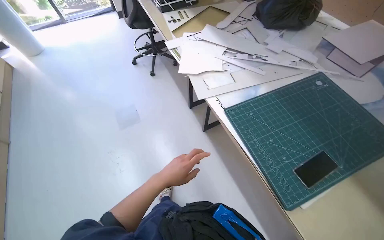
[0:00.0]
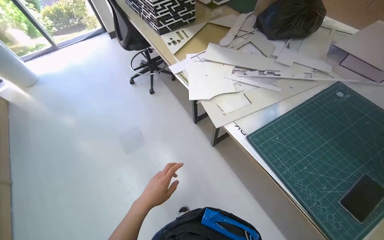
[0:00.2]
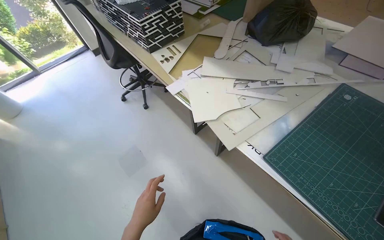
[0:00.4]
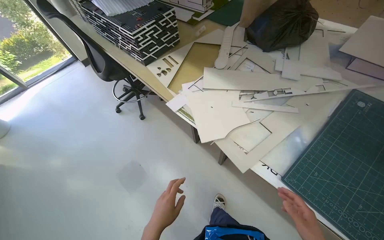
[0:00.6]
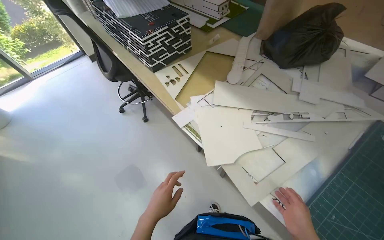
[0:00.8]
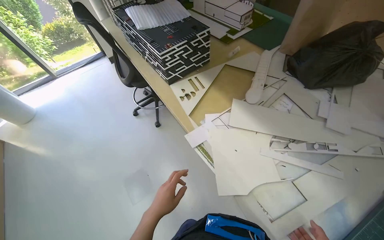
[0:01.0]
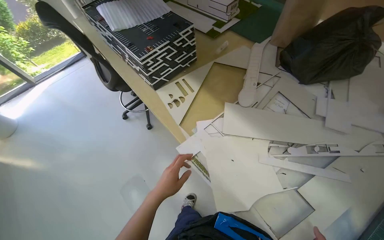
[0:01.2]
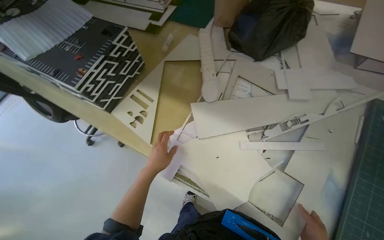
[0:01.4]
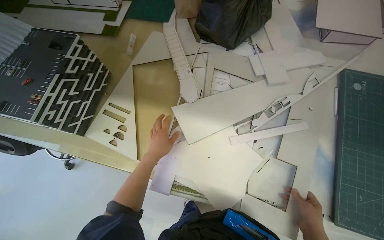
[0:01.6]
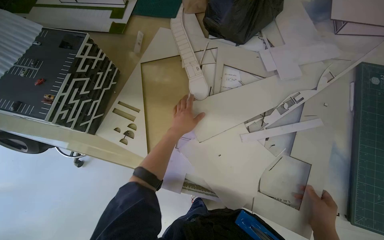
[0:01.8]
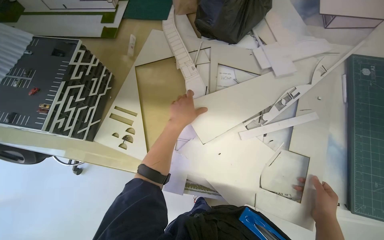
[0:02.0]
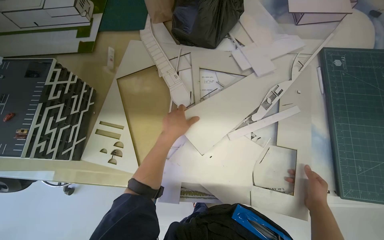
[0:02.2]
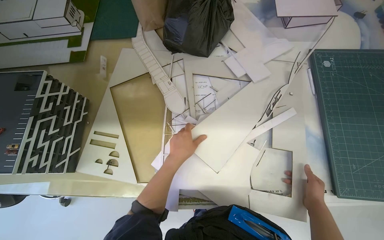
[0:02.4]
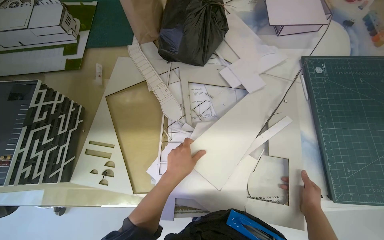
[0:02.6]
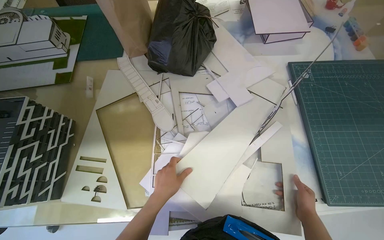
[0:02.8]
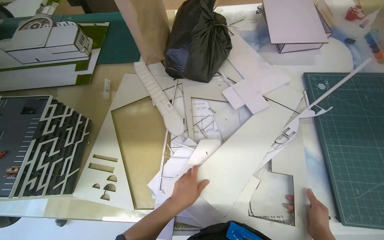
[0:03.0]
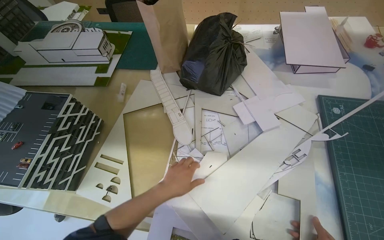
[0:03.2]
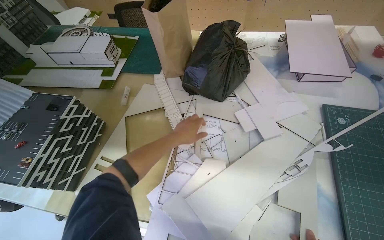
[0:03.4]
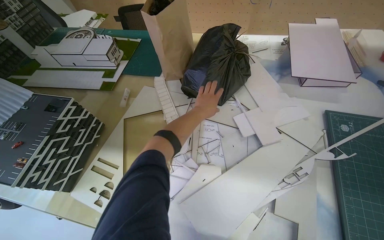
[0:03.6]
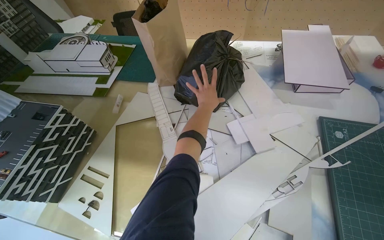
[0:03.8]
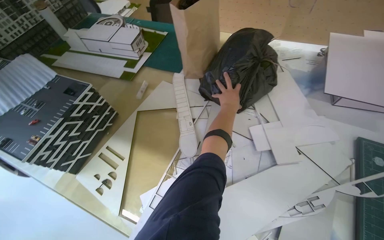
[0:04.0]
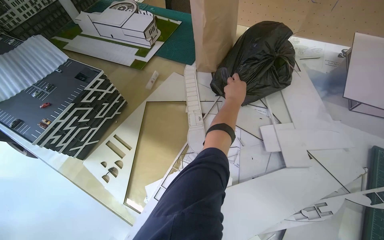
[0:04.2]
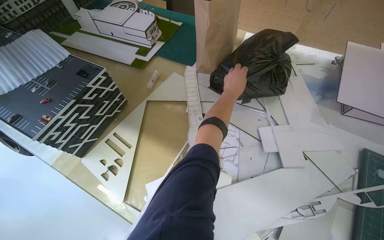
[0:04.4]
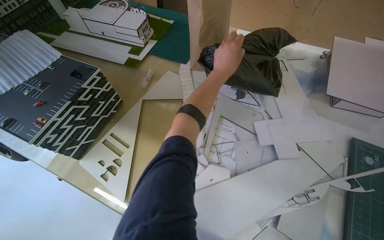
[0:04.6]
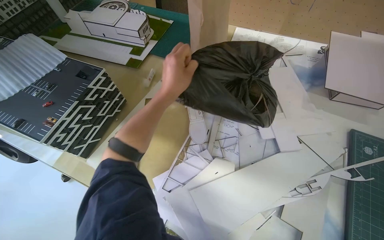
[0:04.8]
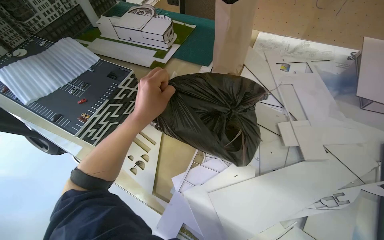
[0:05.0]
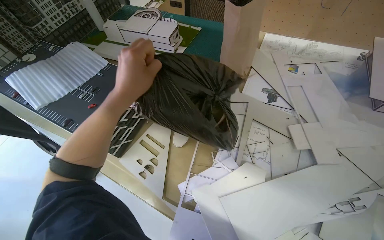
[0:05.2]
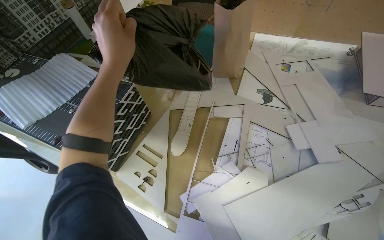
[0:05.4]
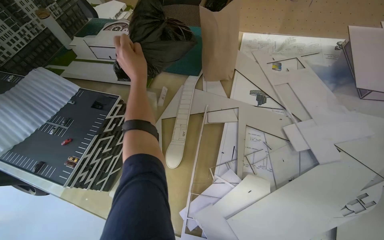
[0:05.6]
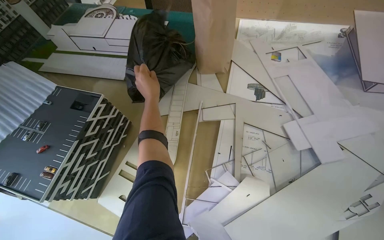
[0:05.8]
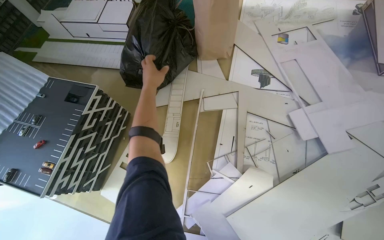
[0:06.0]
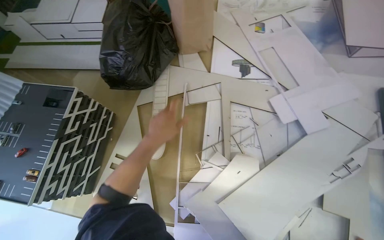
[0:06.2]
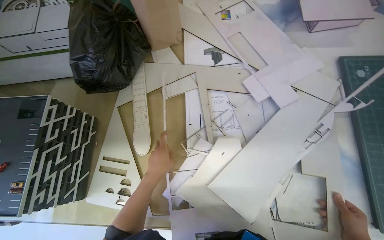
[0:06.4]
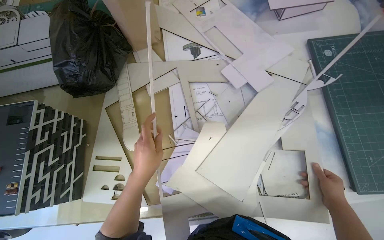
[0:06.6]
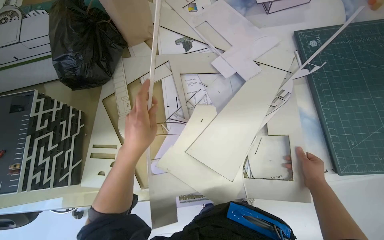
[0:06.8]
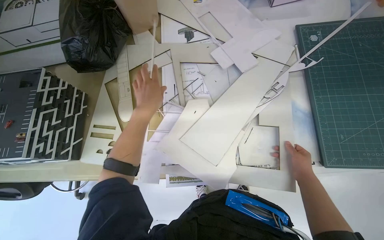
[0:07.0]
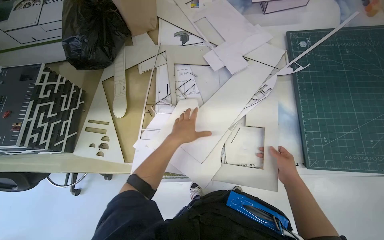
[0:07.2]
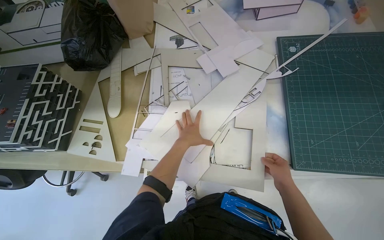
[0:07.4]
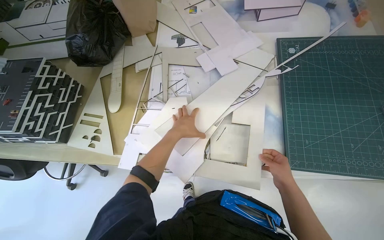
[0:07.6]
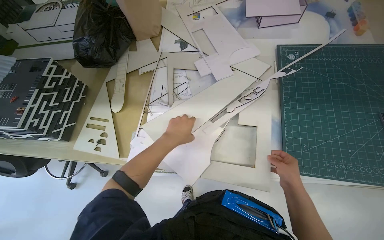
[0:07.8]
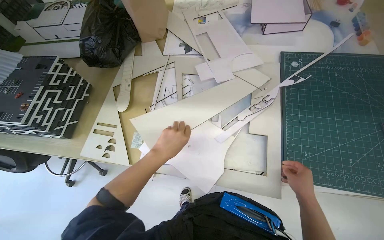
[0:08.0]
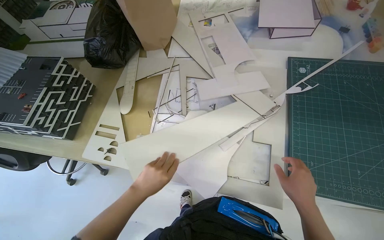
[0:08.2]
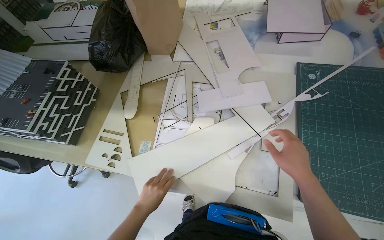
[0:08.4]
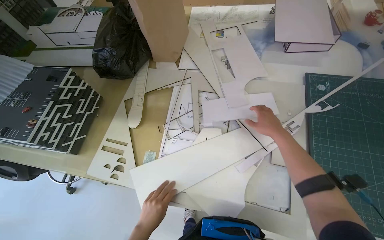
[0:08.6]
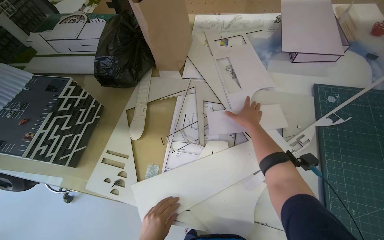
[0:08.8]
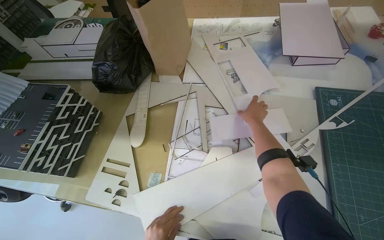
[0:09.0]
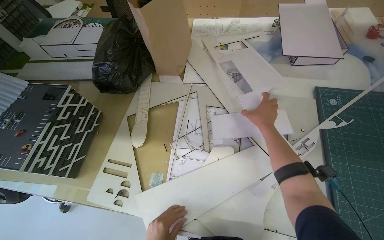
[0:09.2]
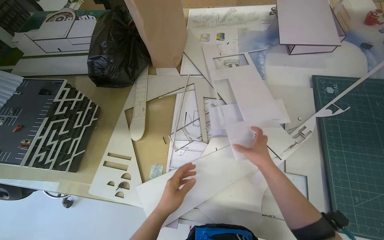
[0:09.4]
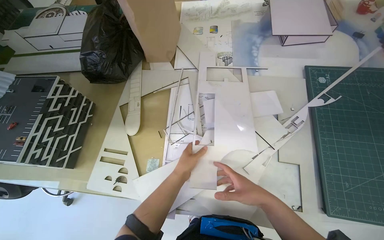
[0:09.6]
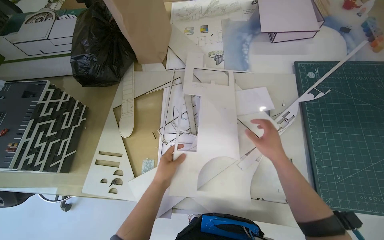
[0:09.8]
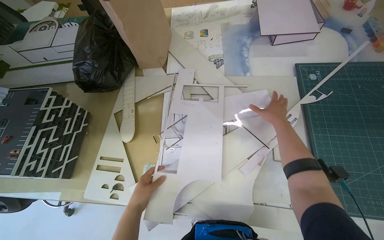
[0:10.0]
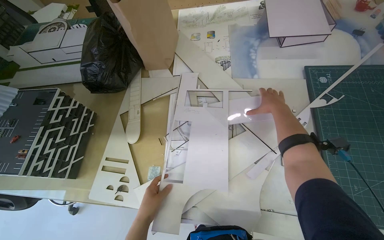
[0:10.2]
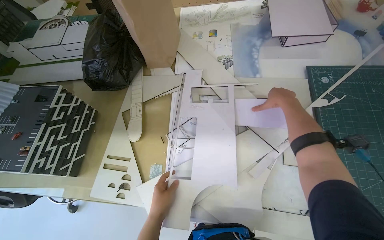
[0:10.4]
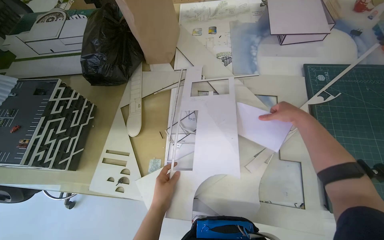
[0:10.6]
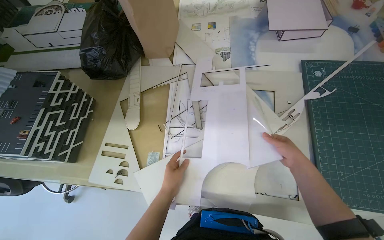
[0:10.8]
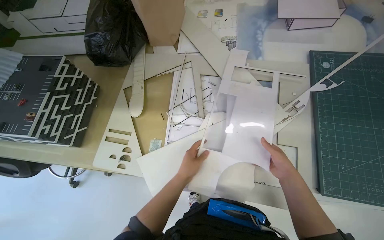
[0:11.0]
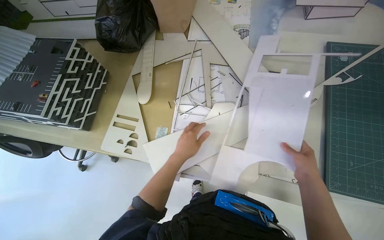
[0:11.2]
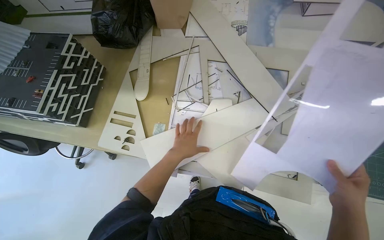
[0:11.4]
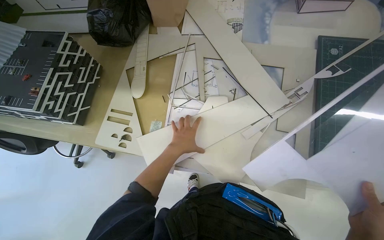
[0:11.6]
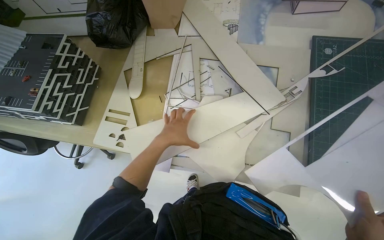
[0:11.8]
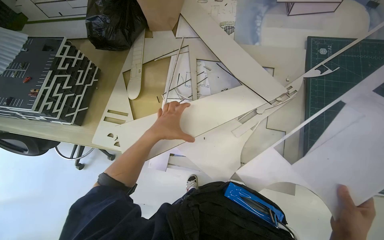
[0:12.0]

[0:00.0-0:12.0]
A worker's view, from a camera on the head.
Job: organizing items.
The whole recording: Sorting and arranging paper cutouts. The worker sorts and arranges various paper cutouts on the table, examining them for assembly.
0:00.0 to 0:01.6: The head travels about 80 cm. The head rotates roughly 50 degrees to the right.
0:01.6 to 0:03.0: The left hand is displaced to the right by about 10 cm.
0:03.0 to 0:04.4: The wearer looks about 25 degrees further to the left. The left hand moves up the picture, about 40 cm.
0:04.4 to 0:06.0: The left hand is displaced to the left by approximately 30 cm.
0:06.0 to 0:07.6: The camera travels about 40 cm.
0:07.6 to 0:09.0: The right hand travels up the picture and farther from the camera by approximately 40 cm.
0:09.0 to 0:10.4: The right hand goes some 10 cm to the right, and moves about 30 cm down the picture and comes back.

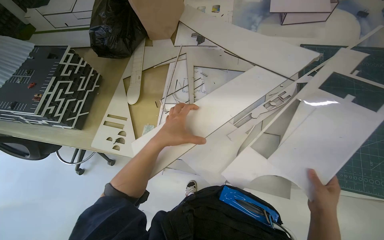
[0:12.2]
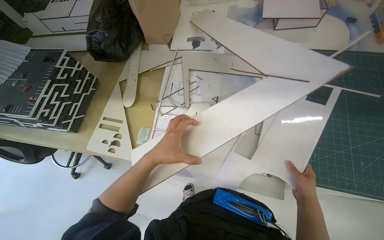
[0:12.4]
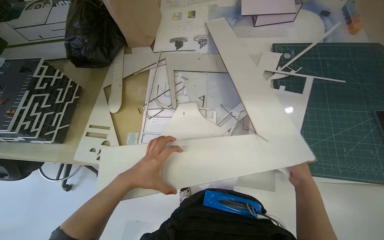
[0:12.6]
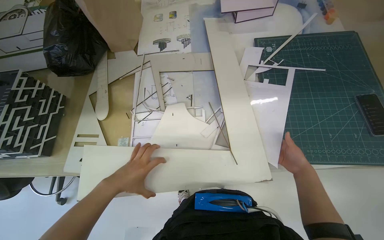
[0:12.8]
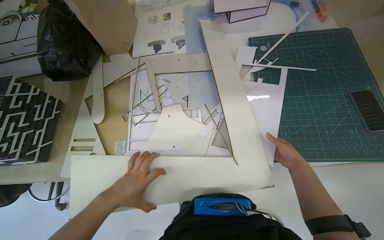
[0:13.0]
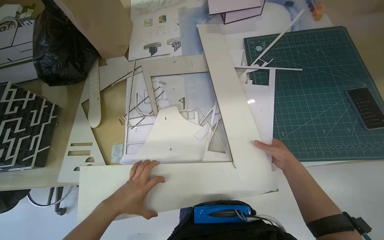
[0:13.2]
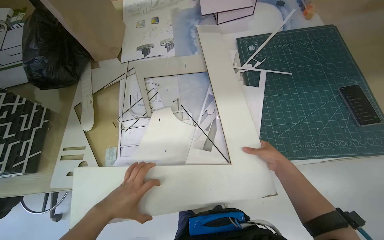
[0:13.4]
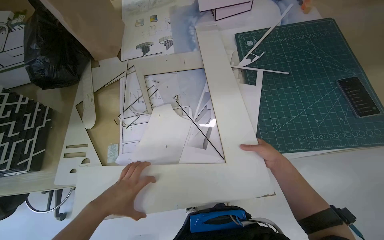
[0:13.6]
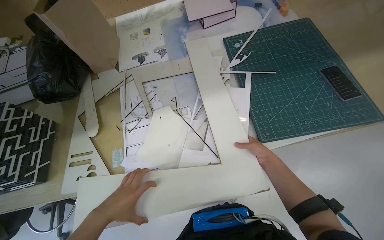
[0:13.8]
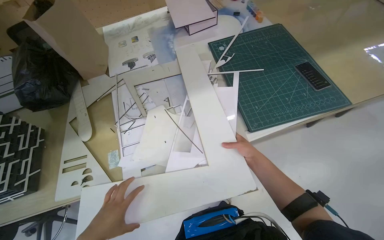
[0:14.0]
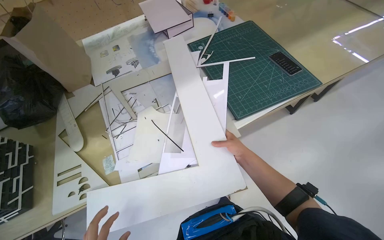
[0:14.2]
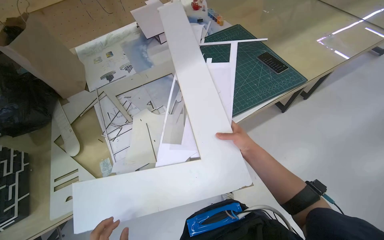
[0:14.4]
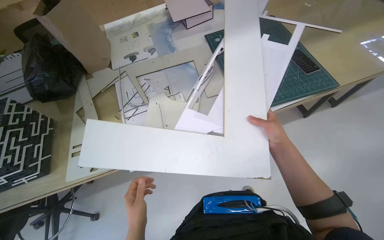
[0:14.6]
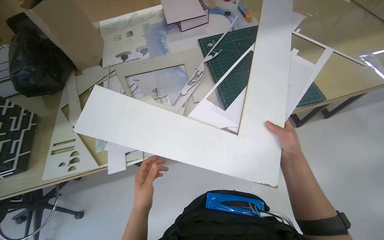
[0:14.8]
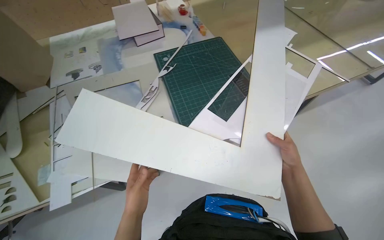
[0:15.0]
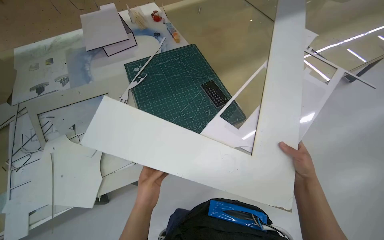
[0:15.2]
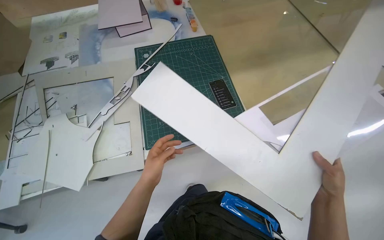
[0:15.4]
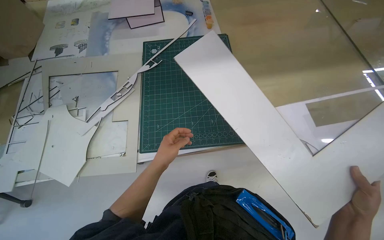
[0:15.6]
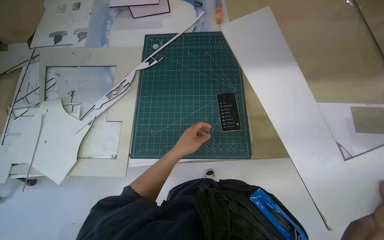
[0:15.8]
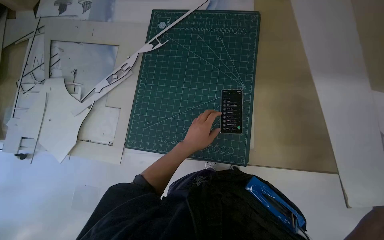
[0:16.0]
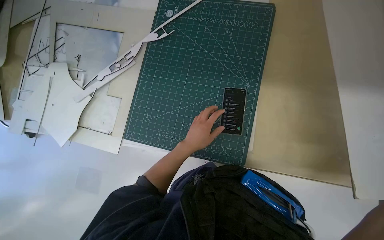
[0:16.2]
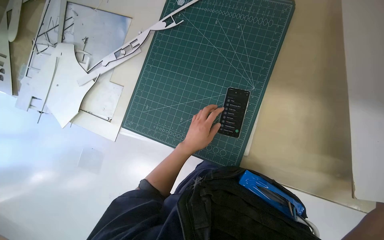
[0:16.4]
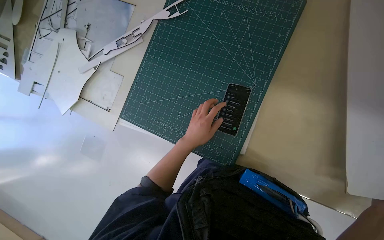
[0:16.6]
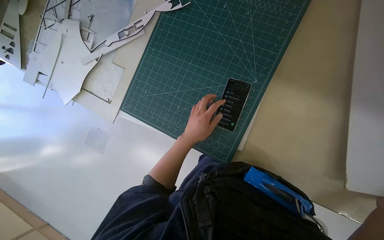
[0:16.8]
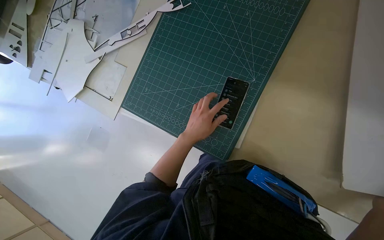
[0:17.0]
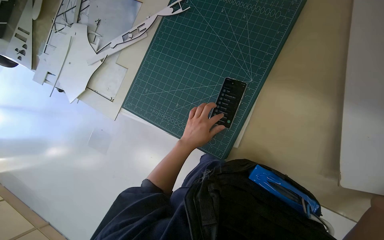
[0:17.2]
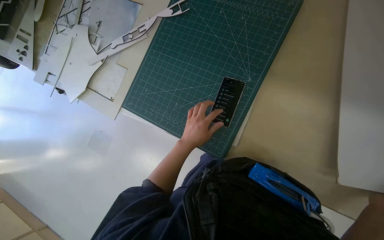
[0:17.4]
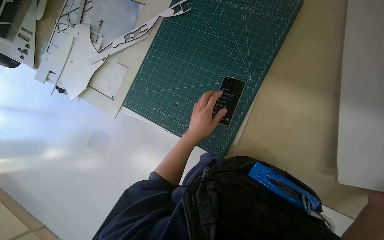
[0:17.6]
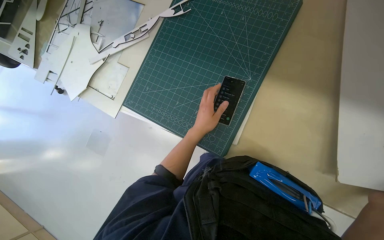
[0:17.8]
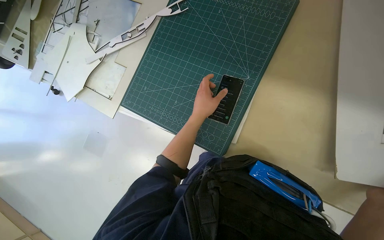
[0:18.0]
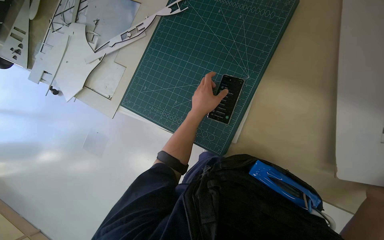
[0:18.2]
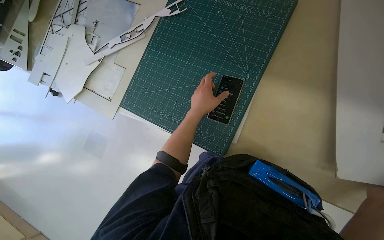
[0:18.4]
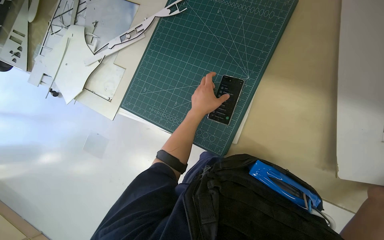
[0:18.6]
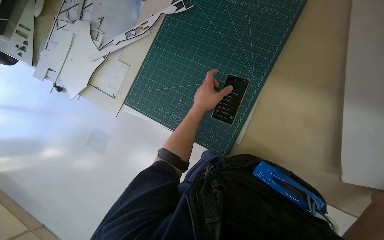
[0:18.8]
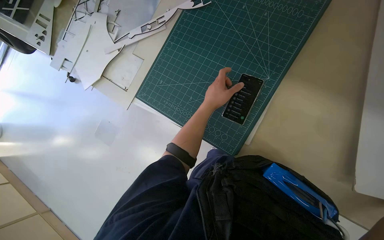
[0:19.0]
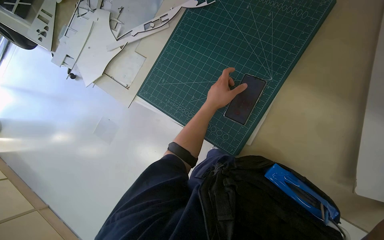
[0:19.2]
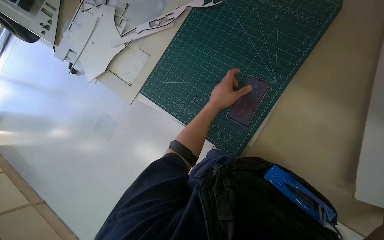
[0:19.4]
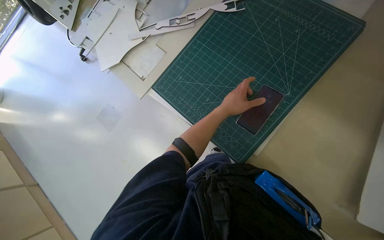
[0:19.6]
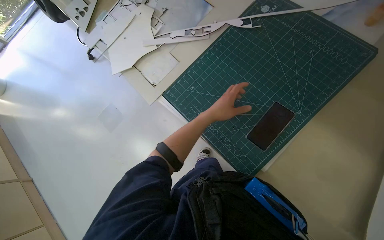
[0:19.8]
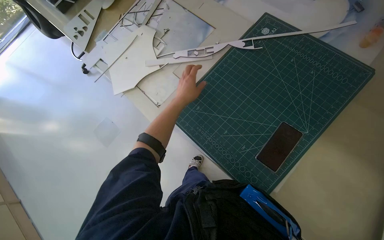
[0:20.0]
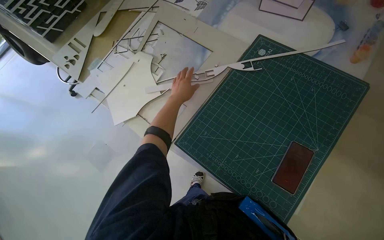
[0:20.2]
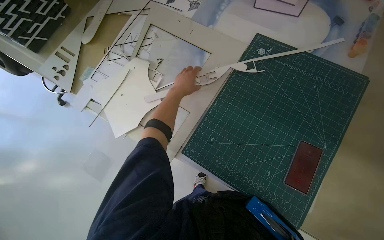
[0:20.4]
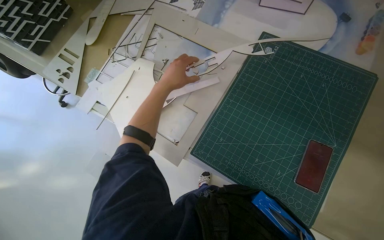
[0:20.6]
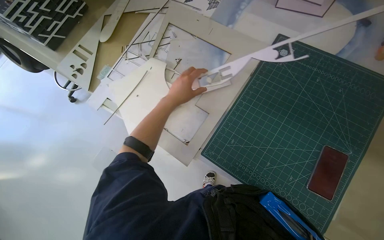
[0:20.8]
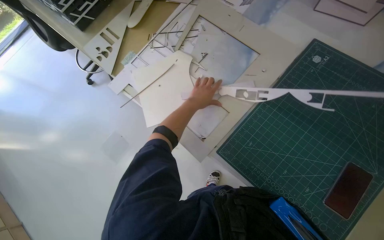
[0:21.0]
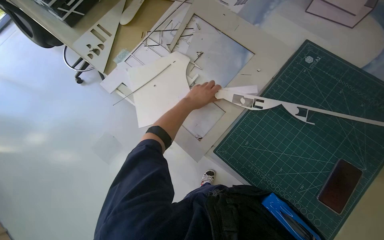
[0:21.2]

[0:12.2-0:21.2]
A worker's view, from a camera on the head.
Job: organizing items.
The whole recording: Sorting and arranging paper cutouts. The worker sorts and arranges various paper cutouts on the table, examining them for assembly.
0:12.2 to 0:13.8: The left hand moves down the picture, some 15 cm, while the right hand goes some 10 cm farther from the camera.
0:13.8 to 0:15.2: The wearer's head swings roughly 15 degrees to the right. The right hand goes about 40 cm to the right.
0:15.2 to 0:16.6: The camera is carried about 40 cm. The head turns to the left by about 50 degrees. The camera pitches downward, by approximately 30 degrees.
0:19.8 to 0:21.2: The left hand moves to the left, some 35 cm.
